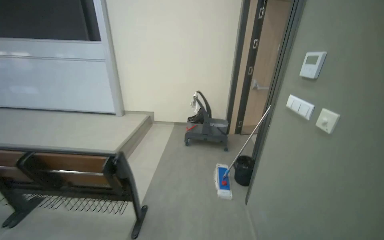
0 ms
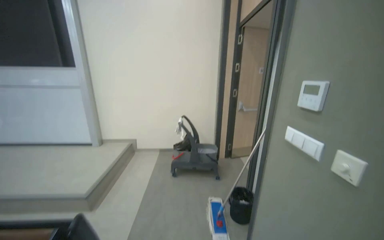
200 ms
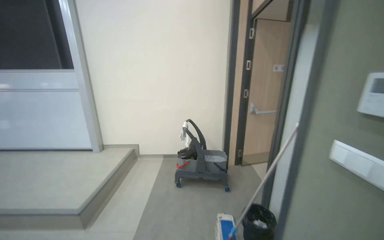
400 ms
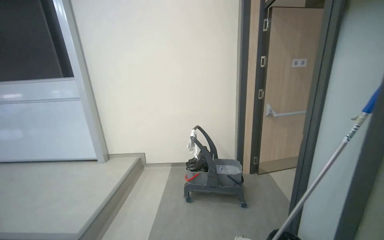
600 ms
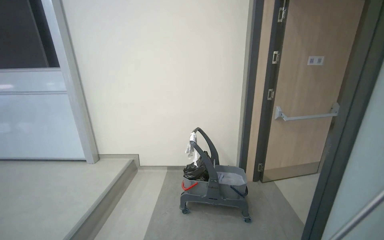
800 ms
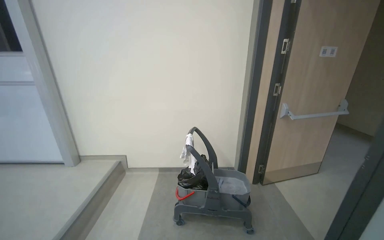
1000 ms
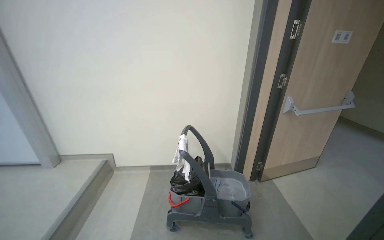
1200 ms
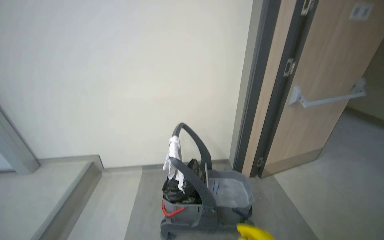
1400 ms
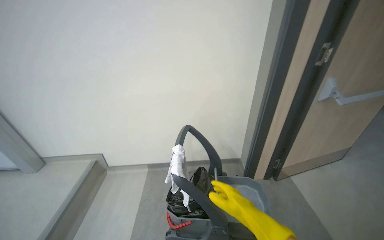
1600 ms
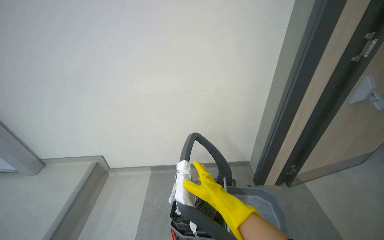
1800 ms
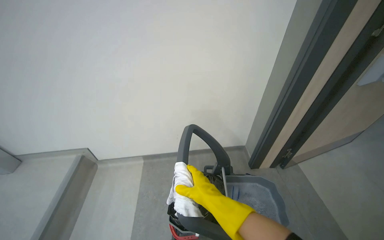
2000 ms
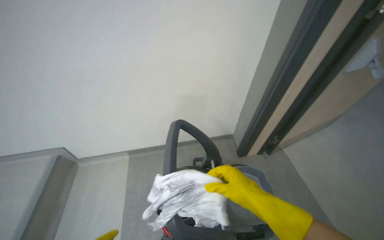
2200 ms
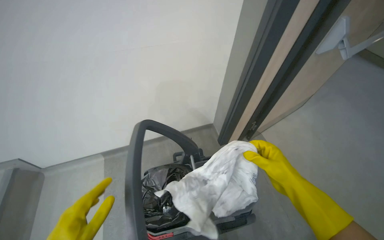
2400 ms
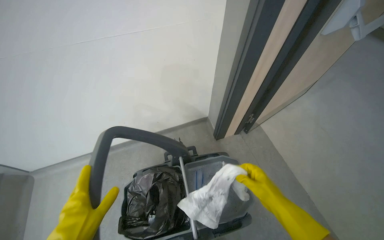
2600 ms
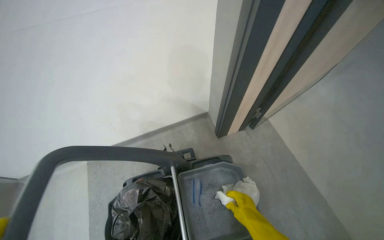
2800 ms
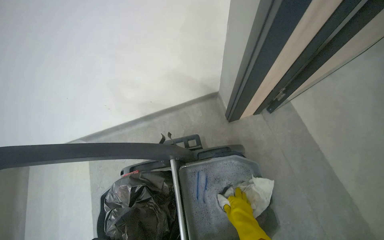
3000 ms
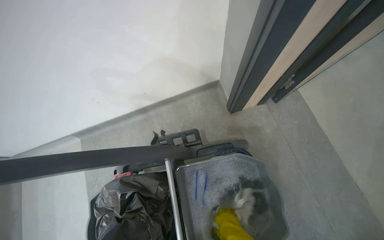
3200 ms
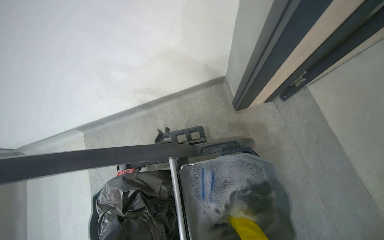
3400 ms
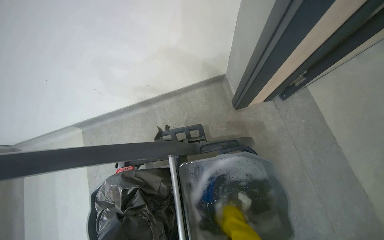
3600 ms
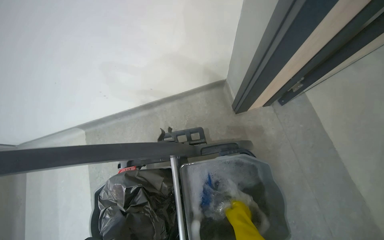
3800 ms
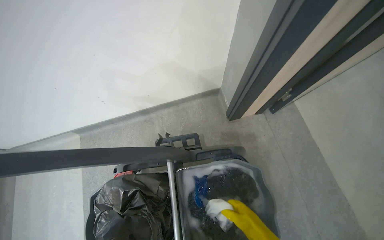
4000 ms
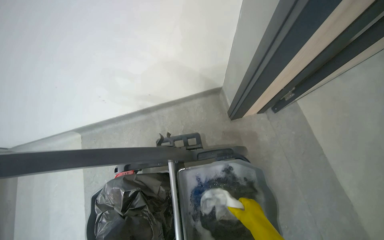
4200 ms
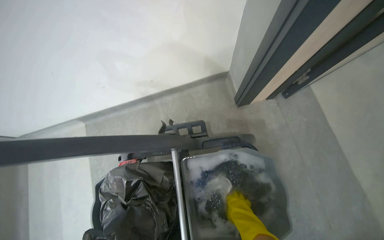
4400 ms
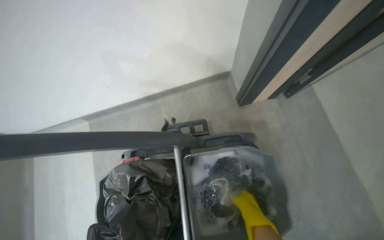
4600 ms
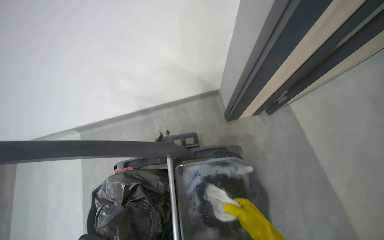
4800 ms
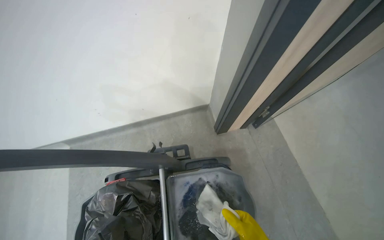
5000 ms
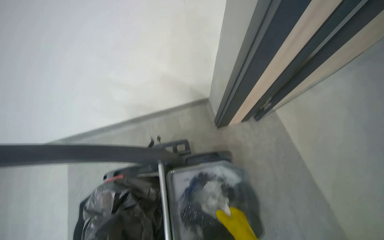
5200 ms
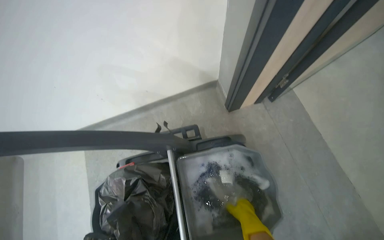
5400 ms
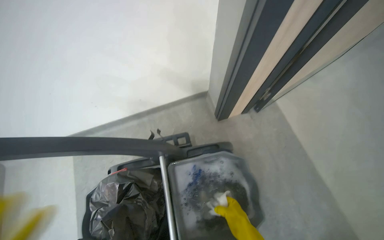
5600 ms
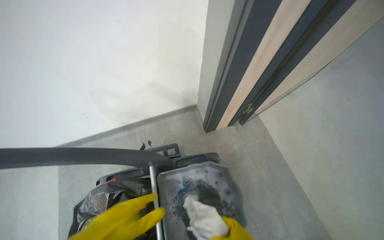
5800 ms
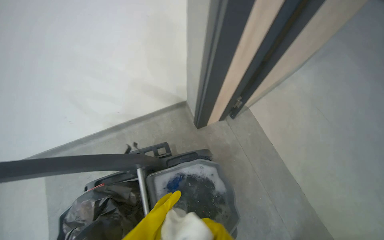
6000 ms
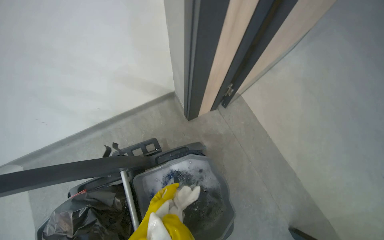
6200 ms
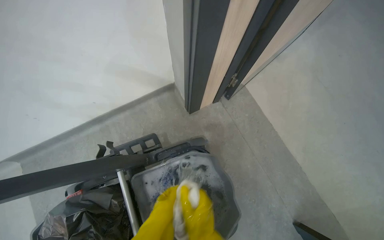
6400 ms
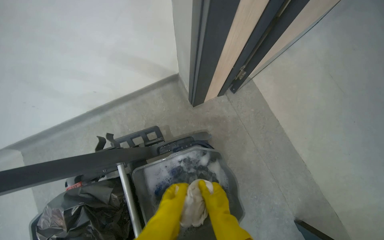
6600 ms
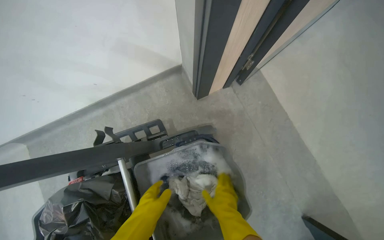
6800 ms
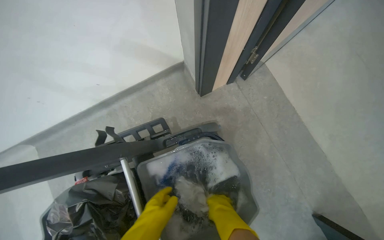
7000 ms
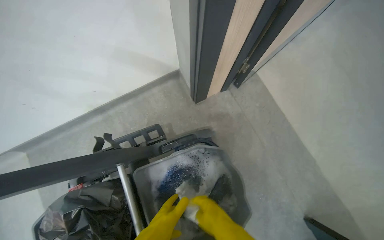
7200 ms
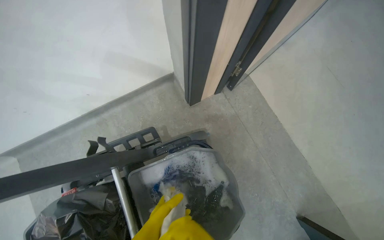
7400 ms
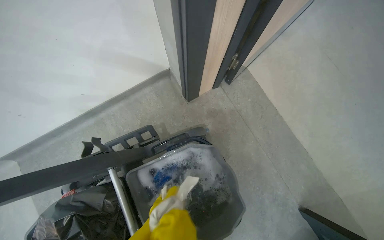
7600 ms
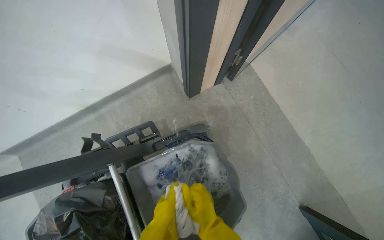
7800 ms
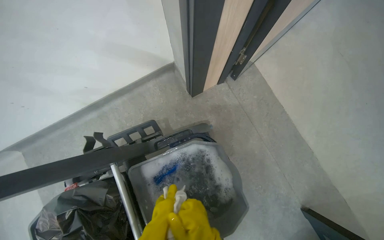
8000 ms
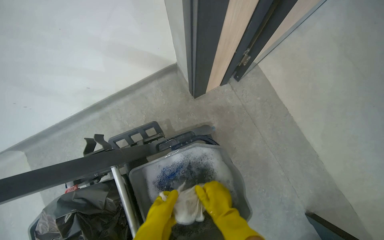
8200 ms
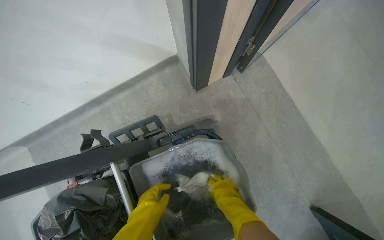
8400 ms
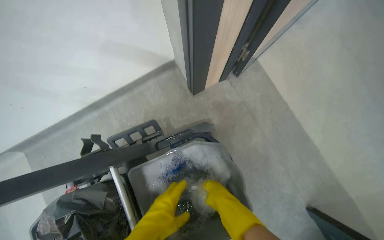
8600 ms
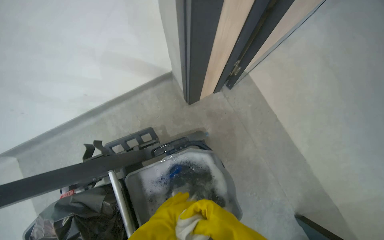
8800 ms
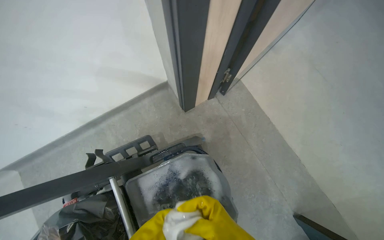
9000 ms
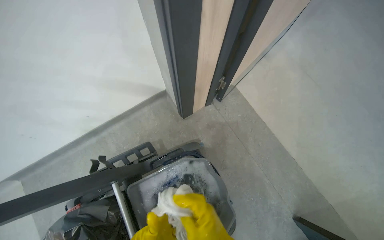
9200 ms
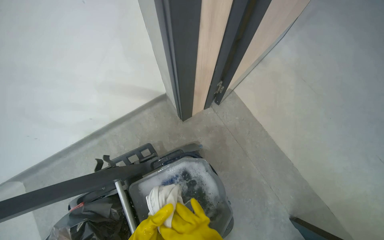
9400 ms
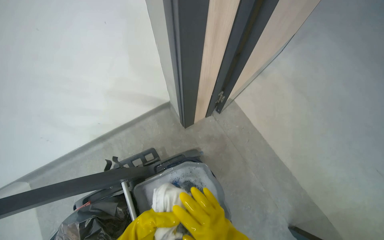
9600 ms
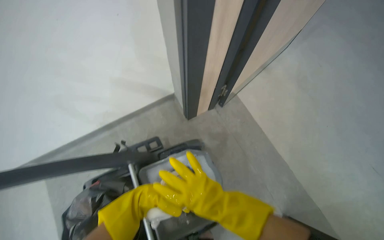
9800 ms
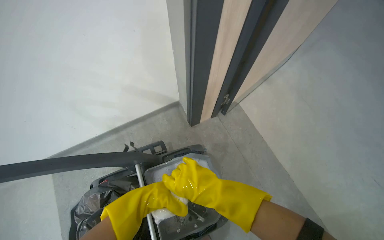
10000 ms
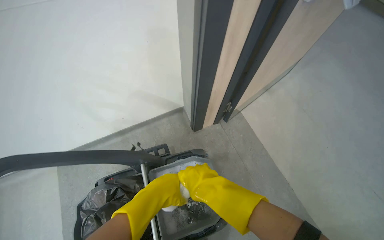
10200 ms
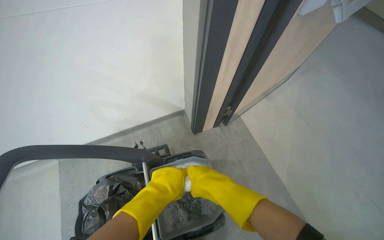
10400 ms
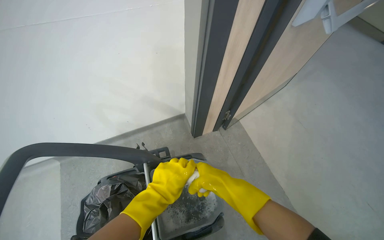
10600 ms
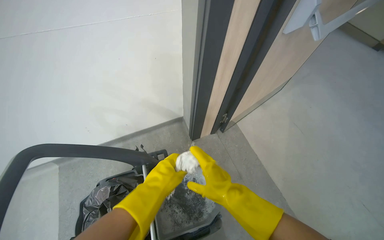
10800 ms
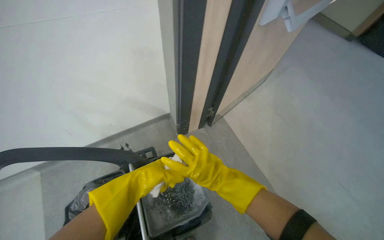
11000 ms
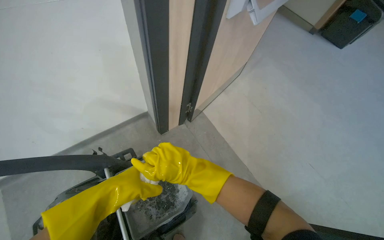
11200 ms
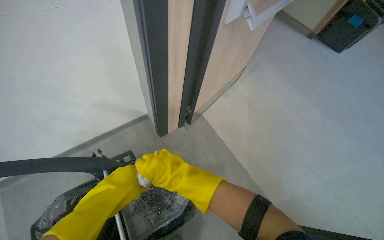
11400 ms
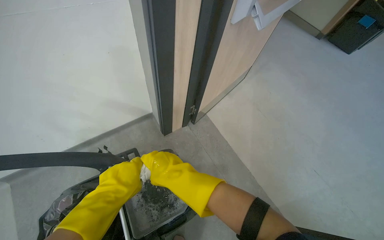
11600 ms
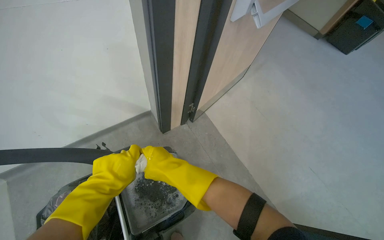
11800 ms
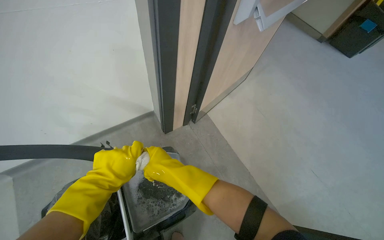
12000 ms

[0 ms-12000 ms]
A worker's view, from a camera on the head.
Job: wiping surfaces.
The whole recording: Preparing cleaning cloth and wiping whiteboard. The worker prepares a cleaning cloth from the cart and then wipes the whiteboard.
0 ms to 1600 ms: The camera travels some 1.5 m.
1600 ms to 3000 ms: The head travels roughly 80 cm. The wearer looks roughly 35 degrees further downward.
6000 ms to 7600 ms: The view tips downward by some 10 degrees.
9000 ms to 10400 ms: The camera pitches upward, by some 15 degrees.
10400 ms to 12000 ms: The hands make small movements and keep their place.

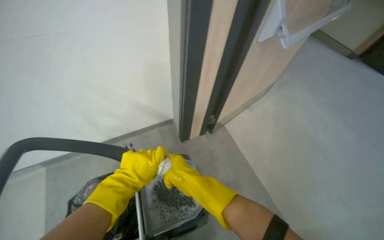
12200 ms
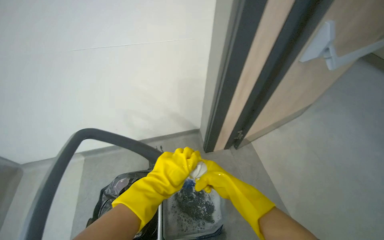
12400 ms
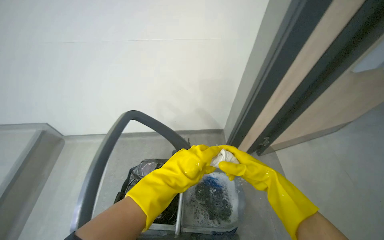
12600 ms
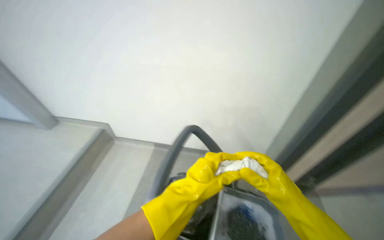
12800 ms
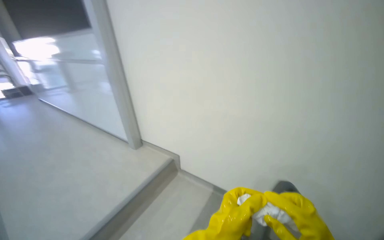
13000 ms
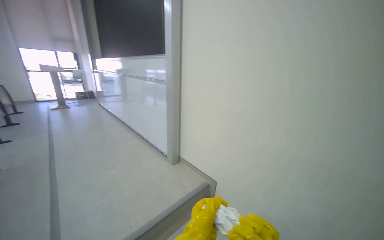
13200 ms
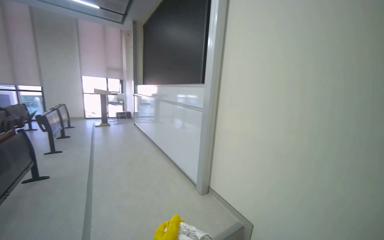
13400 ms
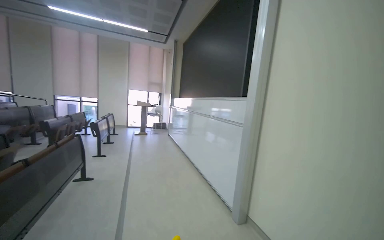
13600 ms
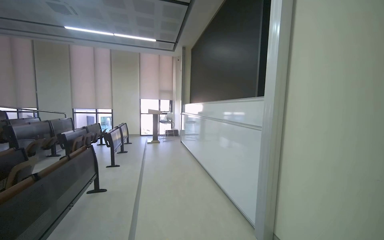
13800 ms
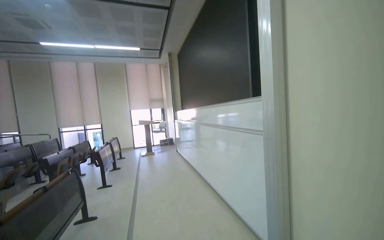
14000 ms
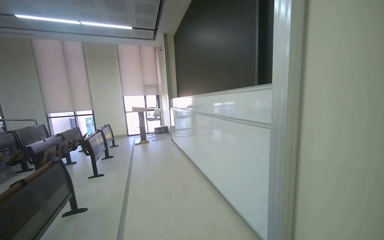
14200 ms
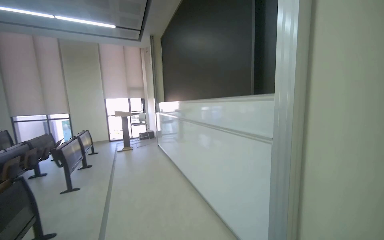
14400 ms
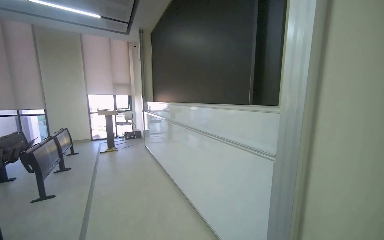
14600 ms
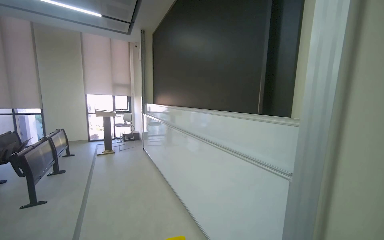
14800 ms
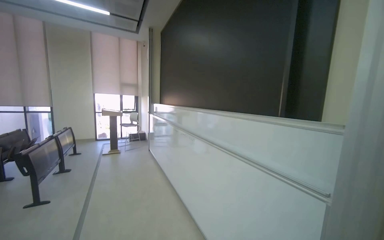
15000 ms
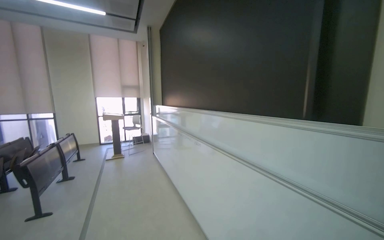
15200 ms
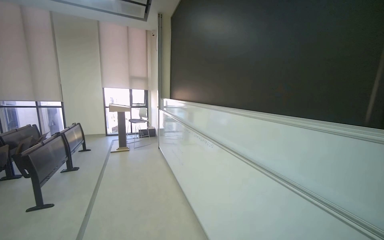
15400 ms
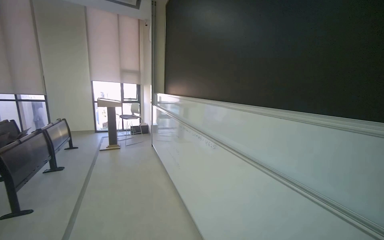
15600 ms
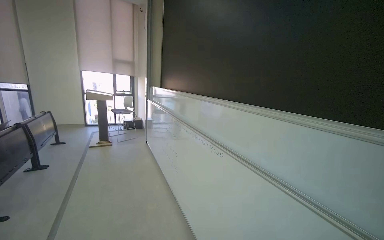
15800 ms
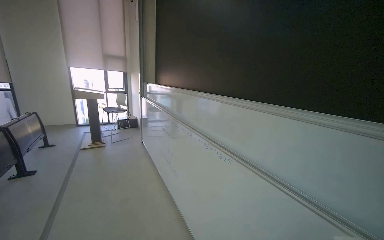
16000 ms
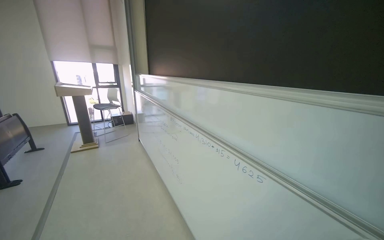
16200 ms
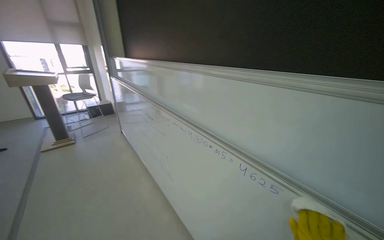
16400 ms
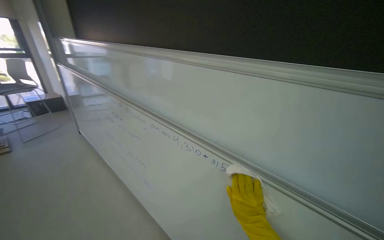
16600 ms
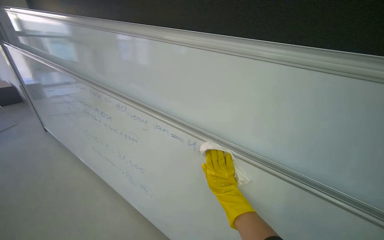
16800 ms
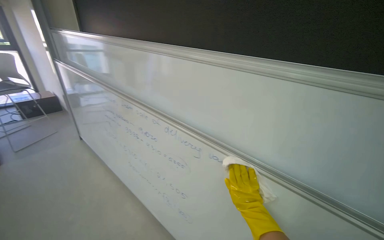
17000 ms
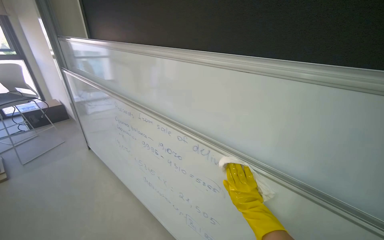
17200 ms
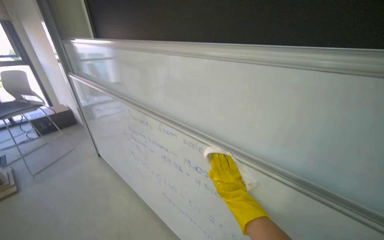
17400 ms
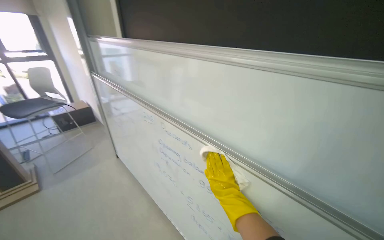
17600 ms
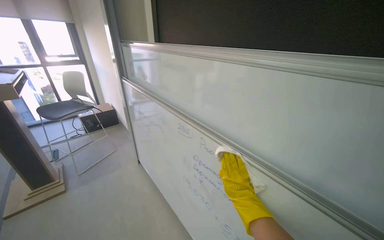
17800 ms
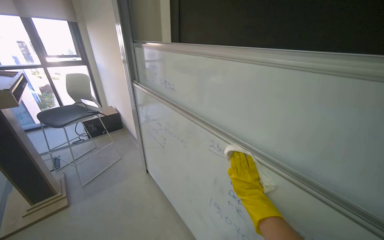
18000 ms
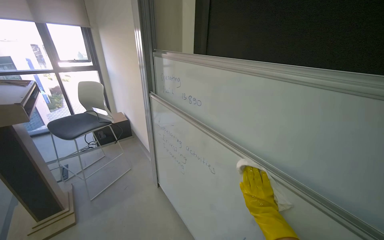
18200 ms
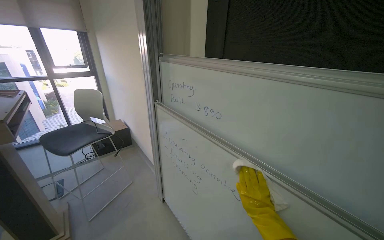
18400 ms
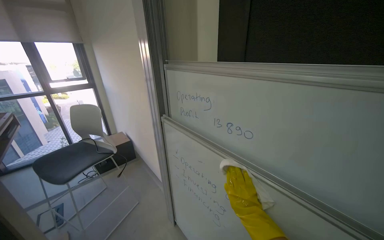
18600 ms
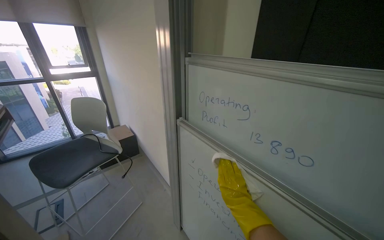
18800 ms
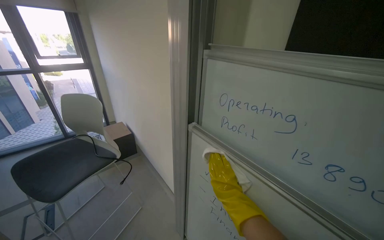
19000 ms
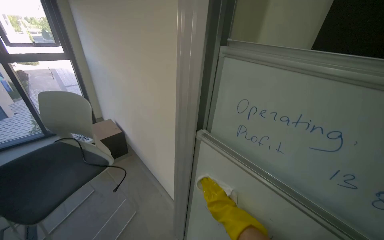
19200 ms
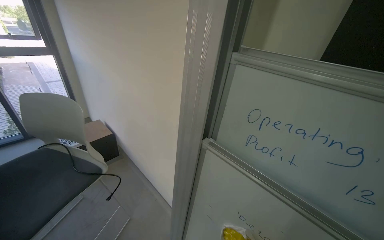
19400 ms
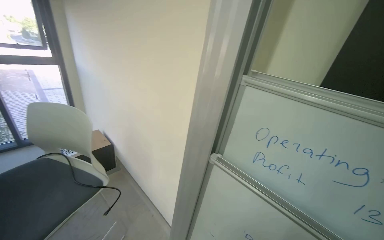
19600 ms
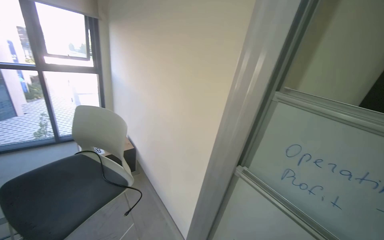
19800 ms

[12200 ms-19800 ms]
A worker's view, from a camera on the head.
Job: wiping surfaces.
The whole recording: Preparing cleaning cloth and wiping whiteboard. The worker prepares a cleaning cloth from the cart and then wipes the whiteboard.
12200 ms to 13800 ms: The wearer moves roughly 60 cm. The wearer looks approximately 70 degrees further to the left. The wearer looks approximately 35 degrees further upward.
13800 ms to 15200 ms: The camera travels approximately 1 m.
15200 ms to 16800 ms: The camera travels about 1.5 m. The camera sweeps to the right, by roughly 30 degrees. The view tips downward by some 25 degrees.
16800 ms to 18200 ms: The head travels approximately 1 m. The view pans to the left by approximately 20 degrees.
18200 ms to 19800 ms: The camera travels some 70 cm.
